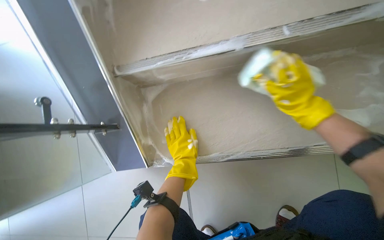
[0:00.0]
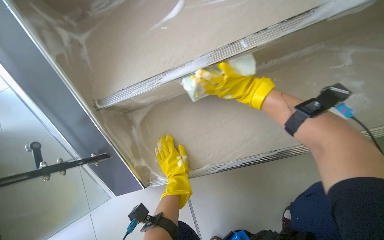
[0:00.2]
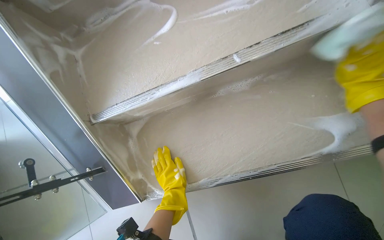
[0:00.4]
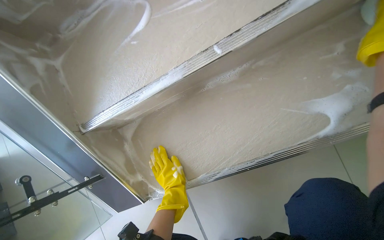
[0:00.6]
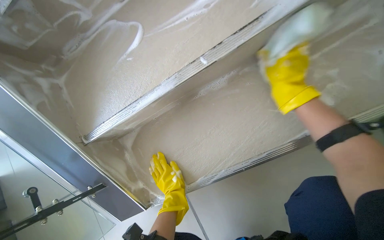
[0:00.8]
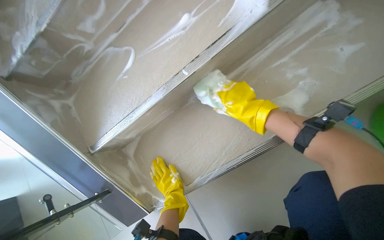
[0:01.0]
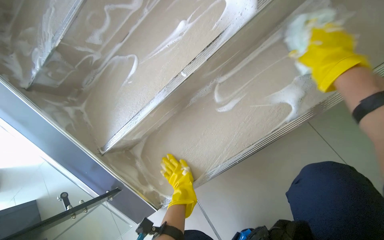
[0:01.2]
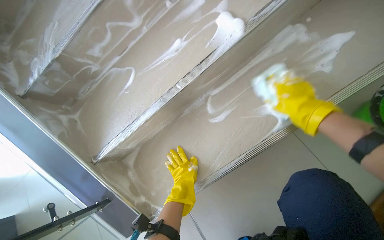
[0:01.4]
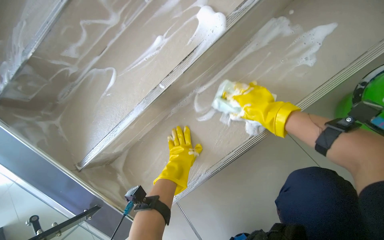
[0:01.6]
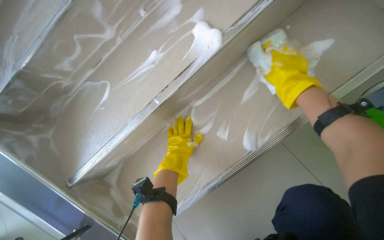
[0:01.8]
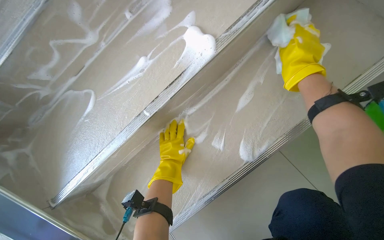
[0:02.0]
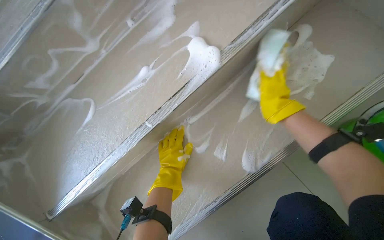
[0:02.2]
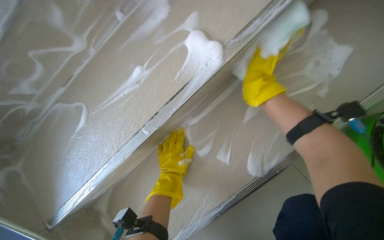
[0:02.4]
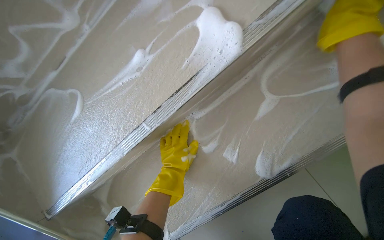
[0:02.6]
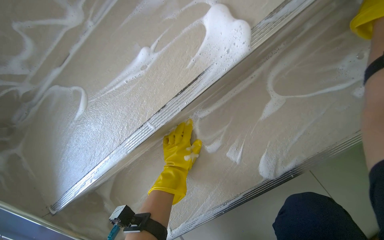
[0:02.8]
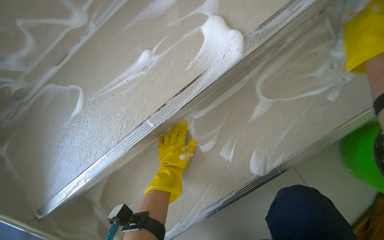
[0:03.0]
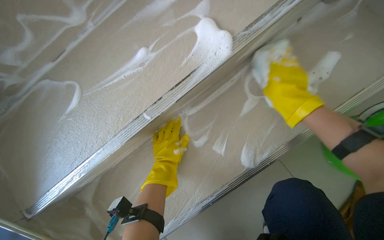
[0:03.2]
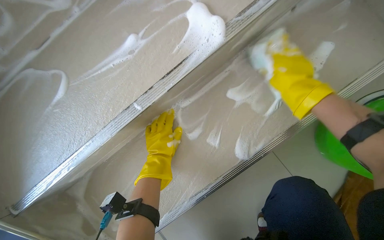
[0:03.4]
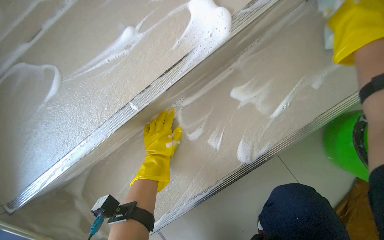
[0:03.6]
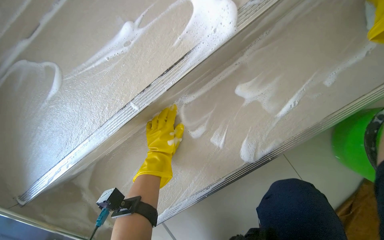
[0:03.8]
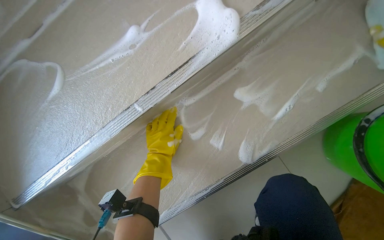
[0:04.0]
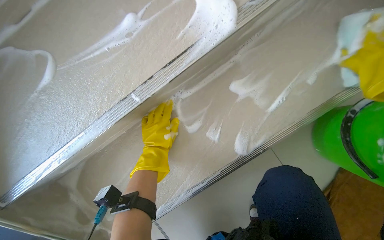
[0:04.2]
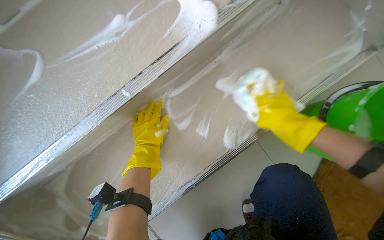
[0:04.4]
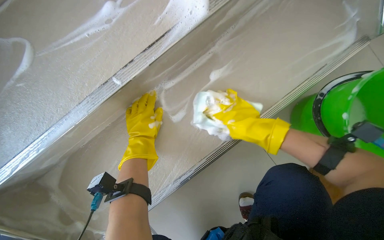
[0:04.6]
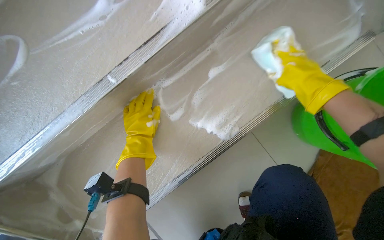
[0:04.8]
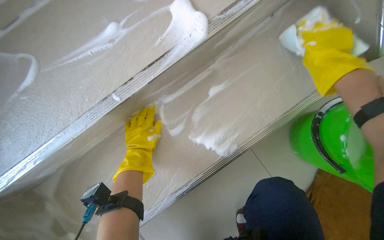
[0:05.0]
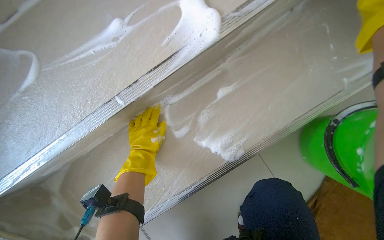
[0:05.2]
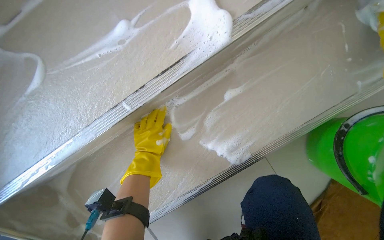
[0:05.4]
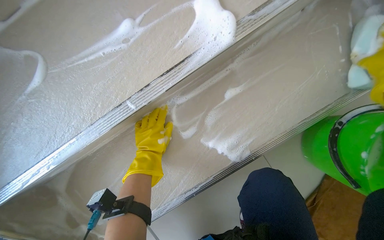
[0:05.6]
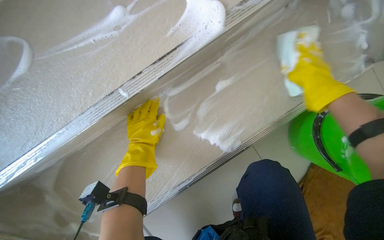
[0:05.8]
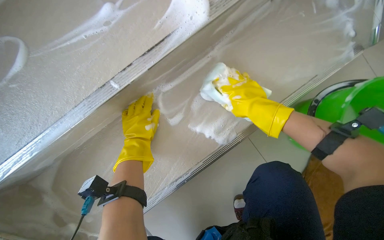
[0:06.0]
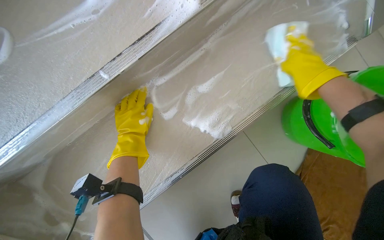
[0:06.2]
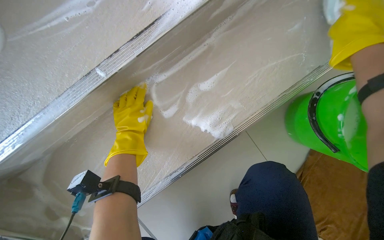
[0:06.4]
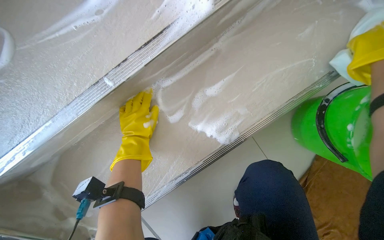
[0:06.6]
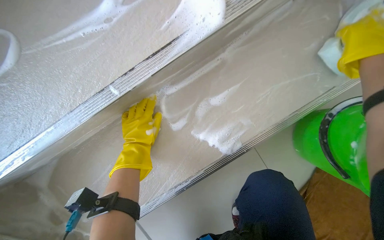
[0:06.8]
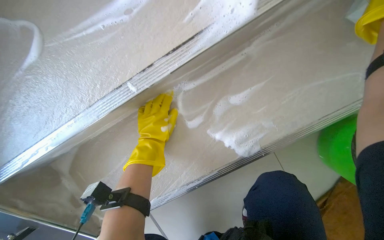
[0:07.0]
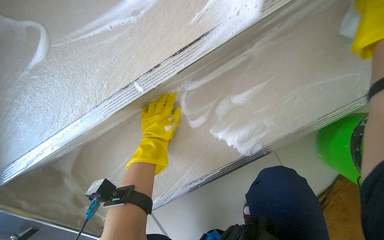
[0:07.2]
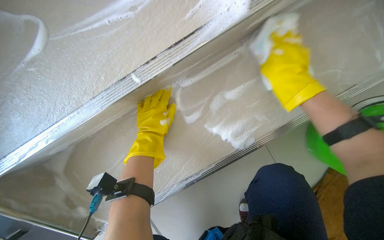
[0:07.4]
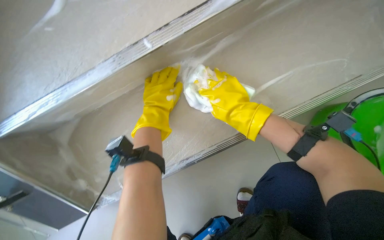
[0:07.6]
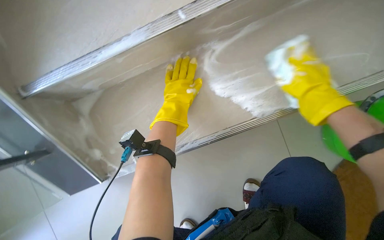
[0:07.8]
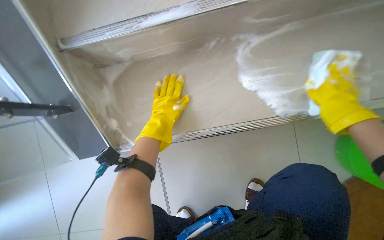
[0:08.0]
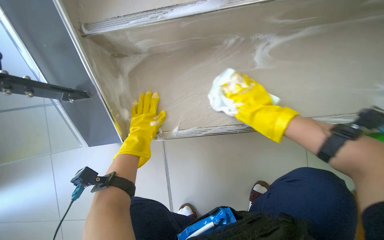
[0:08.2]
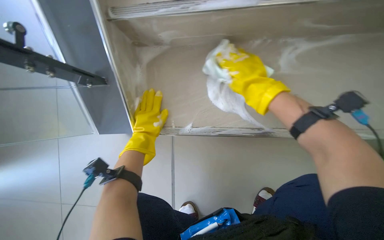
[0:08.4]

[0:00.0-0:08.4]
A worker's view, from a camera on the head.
Job: wiping surfaces.
The whole recording: Scrubbing underside of stairs. The worker scrubs the underside of the stairs with a sponge and cleaning solution.
0:00.0 to 0:01.4: The view tilts about 15 degrees upward. Everything in view rotates some 25 degrees counterclockwise. The left hand goes roughly 15 cm nearer to the camera.
0:01.4 to 0:02.8: The left hand moves up the picture, about 20 cm.
0:07.0 to 0:08.4: The scene turns about 30 degrees clockwise in the picture.

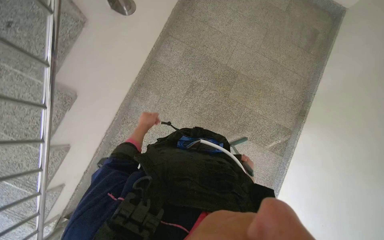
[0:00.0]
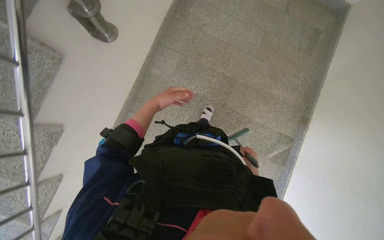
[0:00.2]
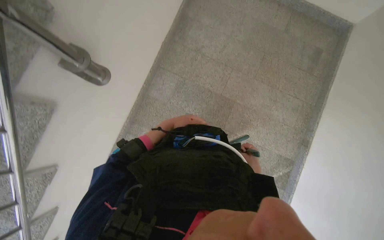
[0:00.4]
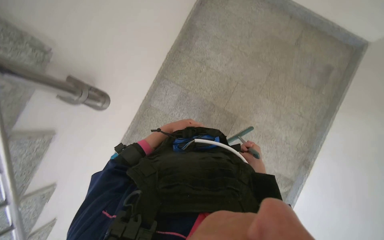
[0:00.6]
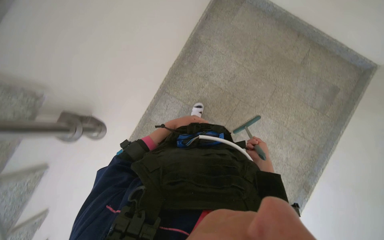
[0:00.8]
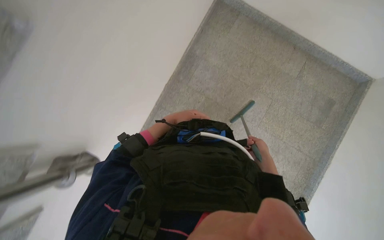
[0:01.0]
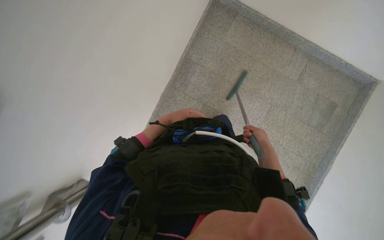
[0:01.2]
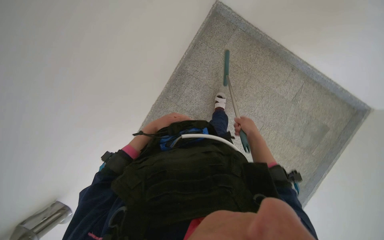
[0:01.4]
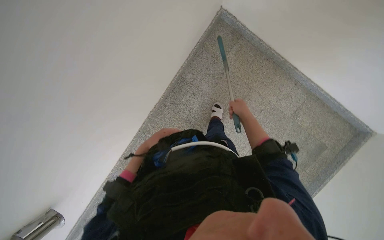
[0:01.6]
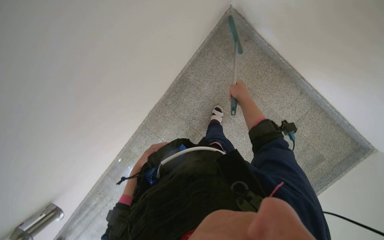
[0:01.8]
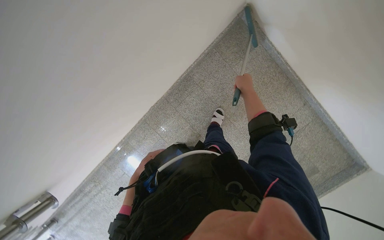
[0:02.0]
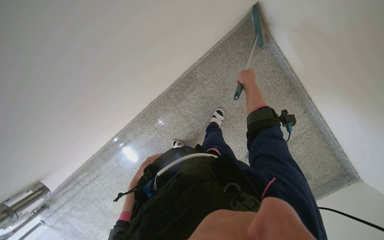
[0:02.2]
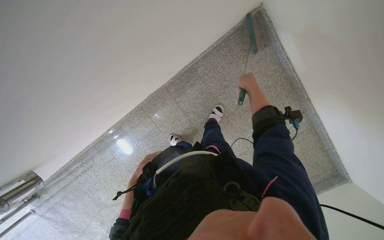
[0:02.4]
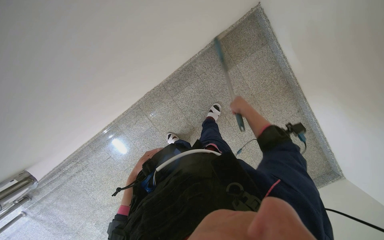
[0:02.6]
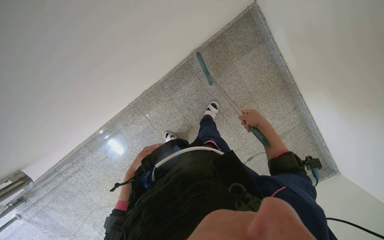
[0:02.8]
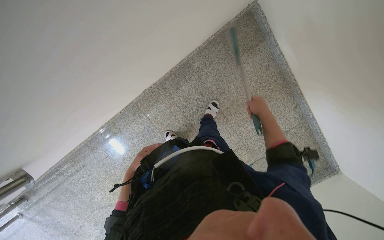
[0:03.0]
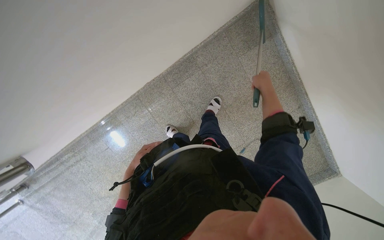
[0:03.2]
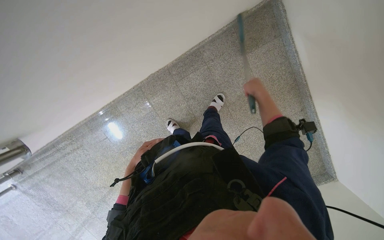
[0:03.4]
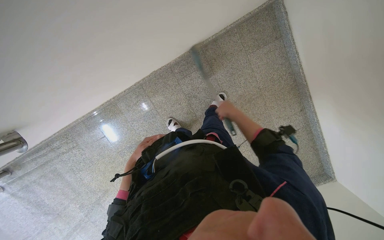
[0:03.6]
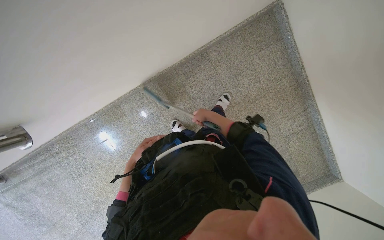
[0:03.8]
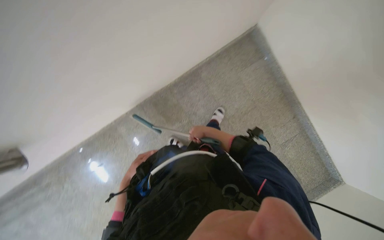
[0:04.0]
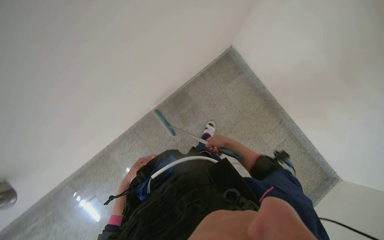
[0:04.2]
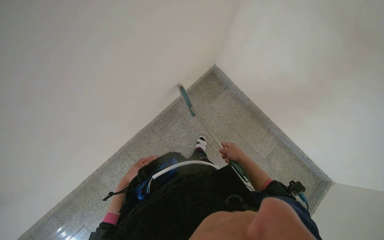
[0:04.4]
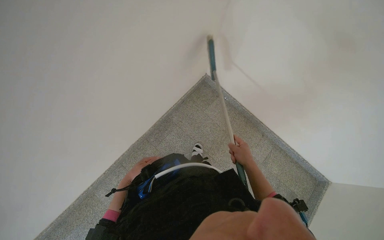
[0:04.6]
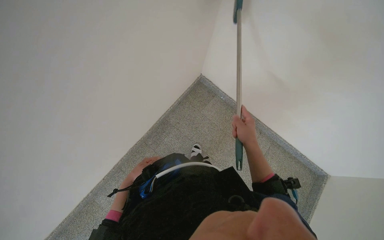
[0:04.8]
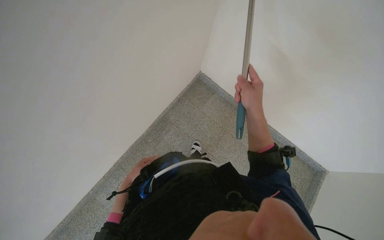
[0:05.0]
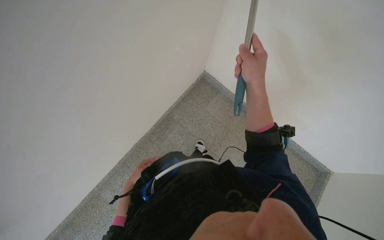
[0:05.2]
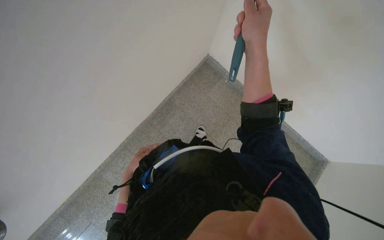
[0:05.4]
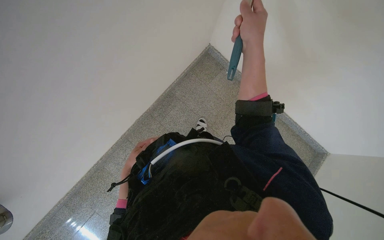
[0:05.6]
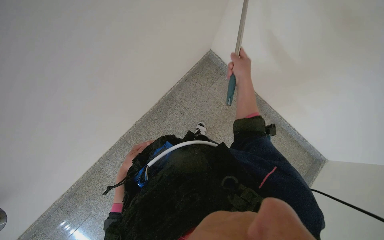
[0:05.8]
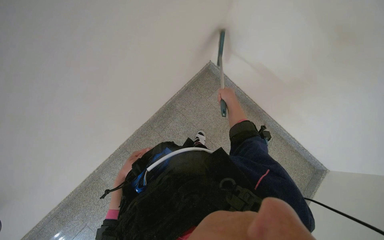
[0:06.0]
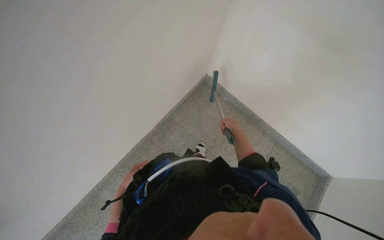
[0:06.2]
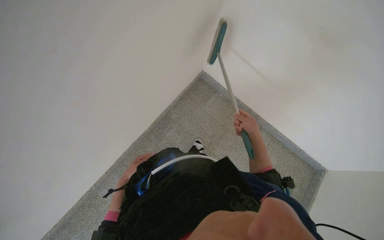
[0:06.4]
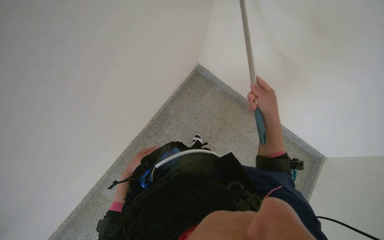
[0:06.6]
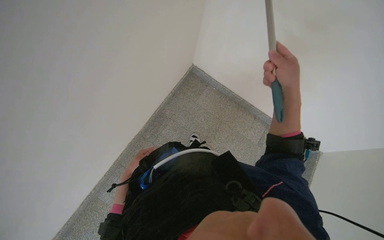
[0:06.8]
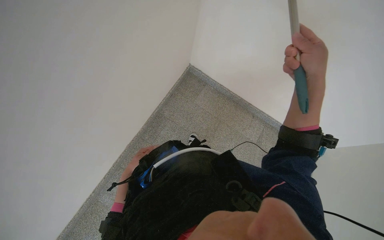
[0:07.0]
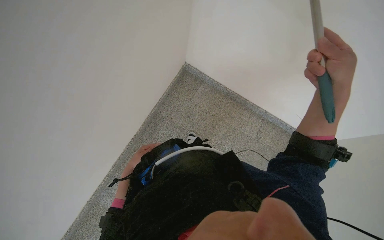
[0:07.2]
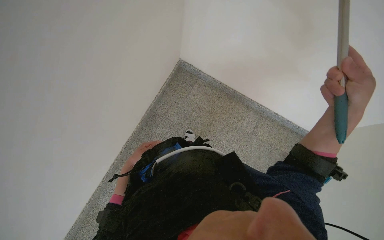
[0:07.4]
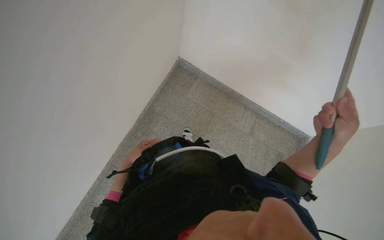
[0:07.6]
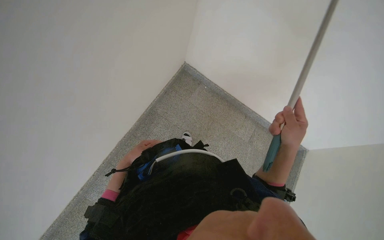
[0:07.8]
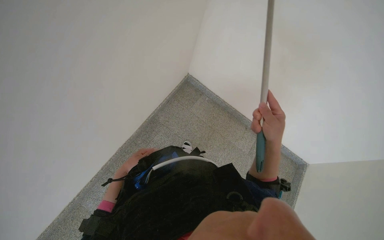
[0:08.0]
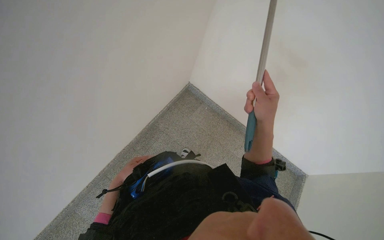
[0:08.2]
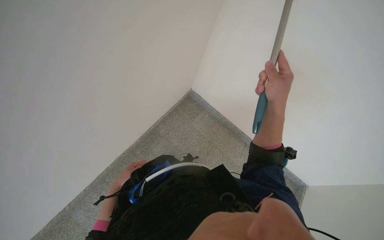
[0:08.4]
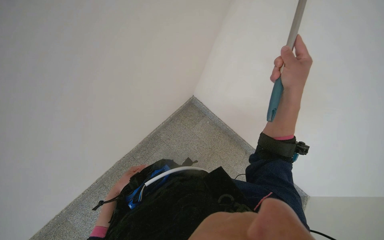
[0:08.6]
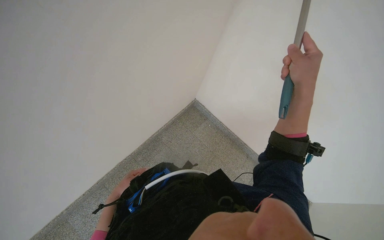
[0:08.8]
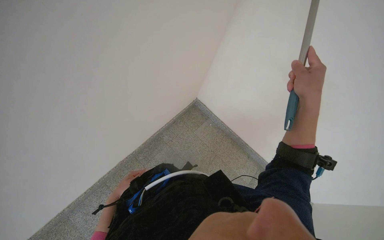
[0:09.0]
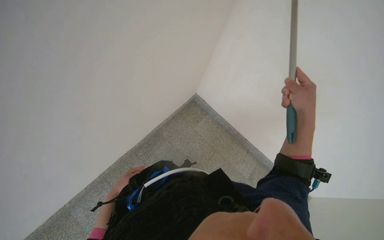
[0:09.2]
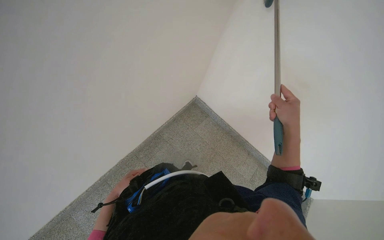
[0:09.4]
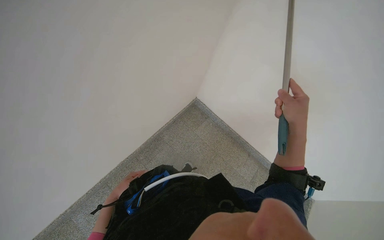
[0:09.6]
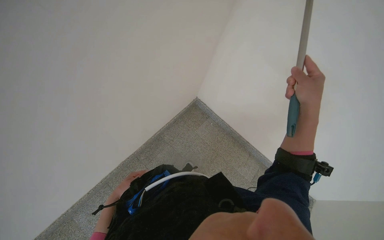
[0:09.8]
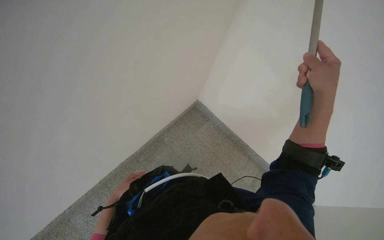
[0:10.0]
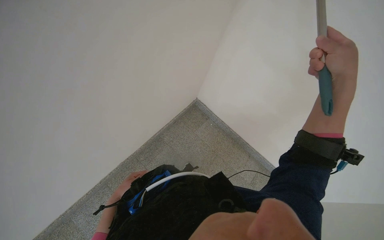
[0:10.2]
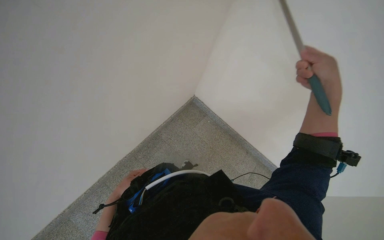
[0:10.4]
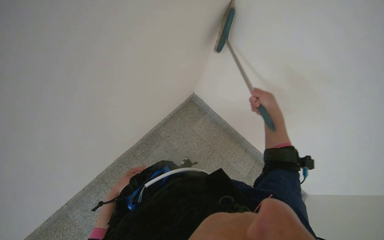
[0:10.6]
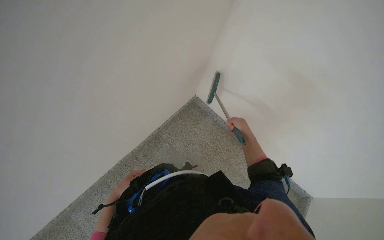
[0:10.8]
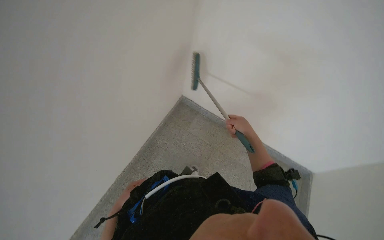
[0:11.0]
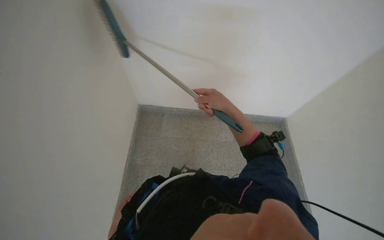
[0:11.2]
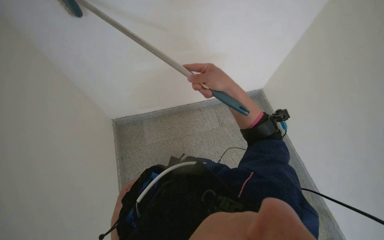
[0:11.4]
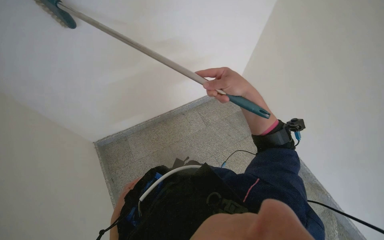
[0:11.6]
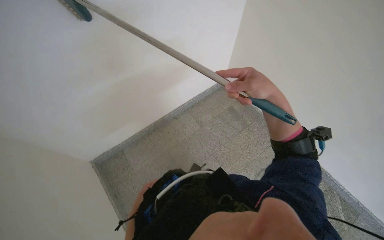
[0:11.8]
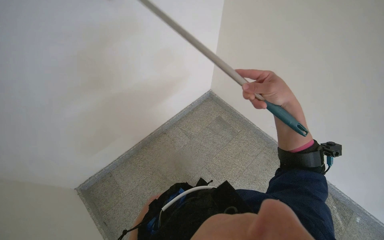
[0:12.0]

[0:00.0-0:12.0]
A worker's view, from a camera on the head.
Job: sweeping floor.
The whole recording: Sweeping stairs with broom. The worker sweeps the stairs with a broom.
0:00.0 to 0:01.6: The camera travels approximately 1.5 m. The view tilts approximately 15 degrees downward.
0:01.6 to 0:03.0: The right hand is displaced nearer to the camera by about 10 cm, and reaches about 30 cm up the picture, then returns.
0:03.0 to 0:04.4: The wearer moves some 40 cm. The head rotates approximately 15 degrees to the right. The camera pitches upward, by some 30 degrees.
0:04.4 to 0:06.0: The right hand is displaced up the picture and farther from the camera by approximately 20 cm.
0:06.0 to 0:07.6: The left hand heads up the picture, covering roughly 10 cm, while the right hand moves nearer to the camera, to the right and down the picture, roughly 40 cm.
0:07.6 to 0:09.0: The view tips upward by approximately 15 degrees. The left hand shifts about 10 cm down the picture. The right hand shifts roughly 25 cm up the picture and to the left.
0:09.0 to 0:10.4: The right hand heads to the right, covering approximately 10 cm.
0:10.4 to 0:12.0: The wearer looks some 60 degrees further to the right.
